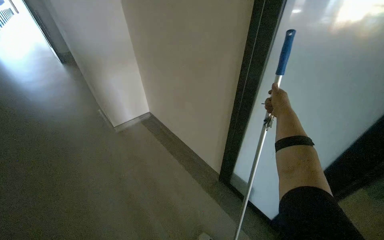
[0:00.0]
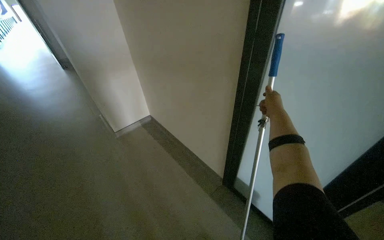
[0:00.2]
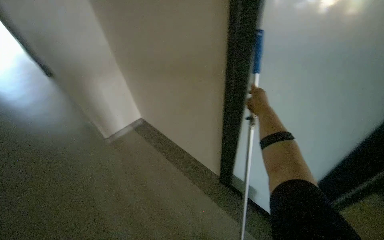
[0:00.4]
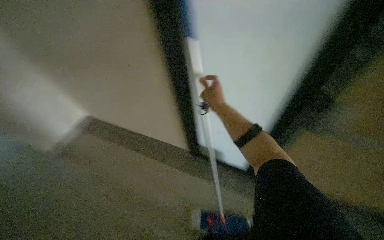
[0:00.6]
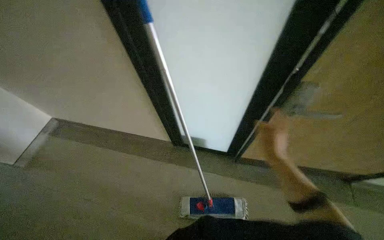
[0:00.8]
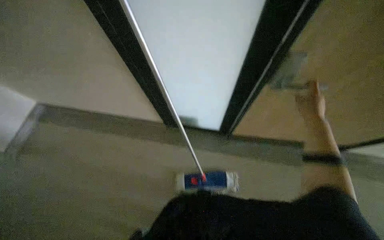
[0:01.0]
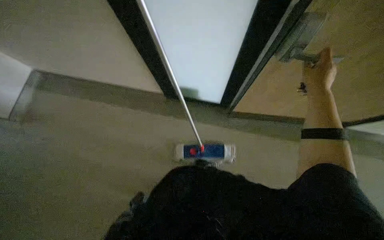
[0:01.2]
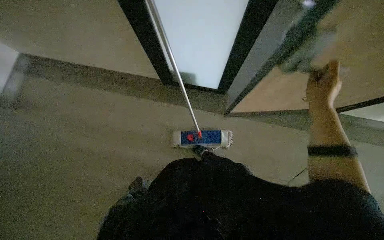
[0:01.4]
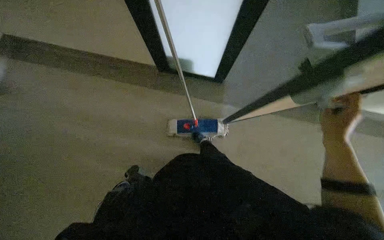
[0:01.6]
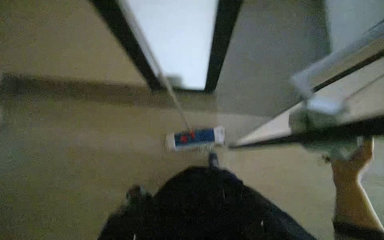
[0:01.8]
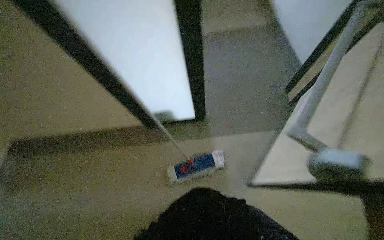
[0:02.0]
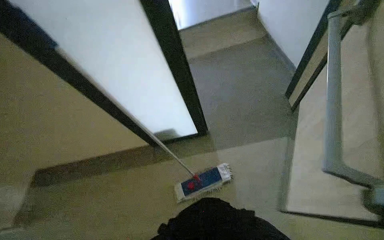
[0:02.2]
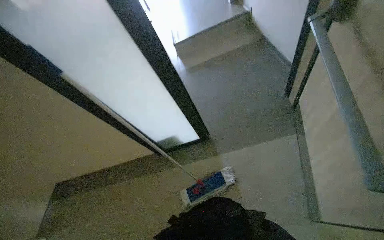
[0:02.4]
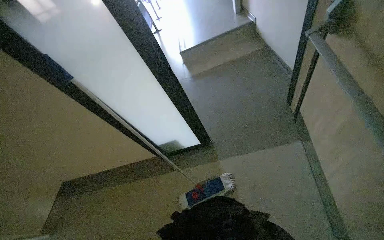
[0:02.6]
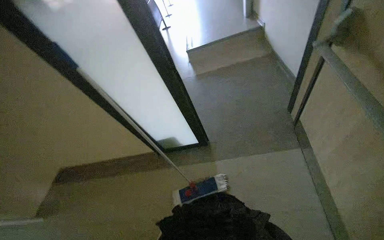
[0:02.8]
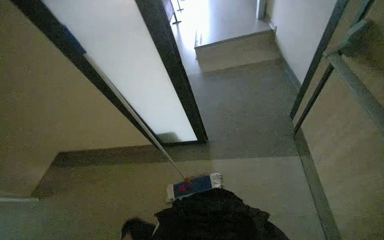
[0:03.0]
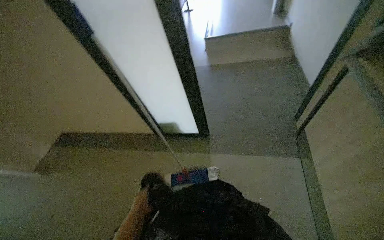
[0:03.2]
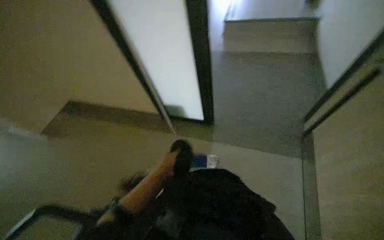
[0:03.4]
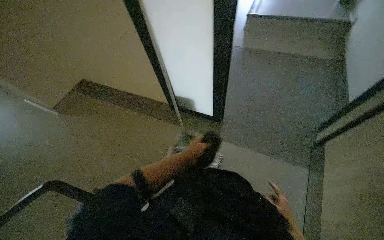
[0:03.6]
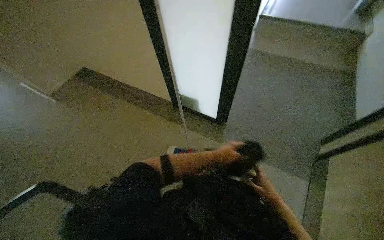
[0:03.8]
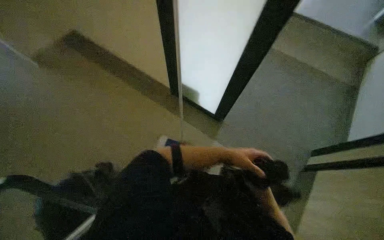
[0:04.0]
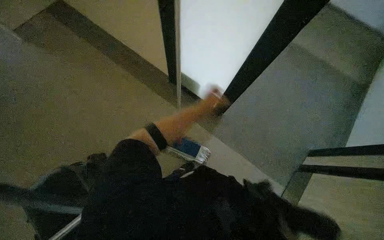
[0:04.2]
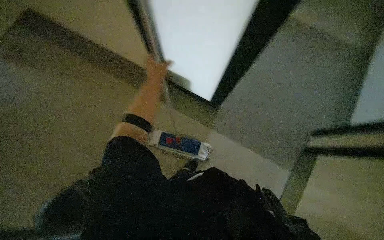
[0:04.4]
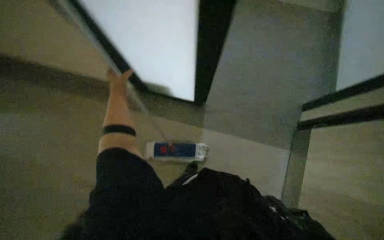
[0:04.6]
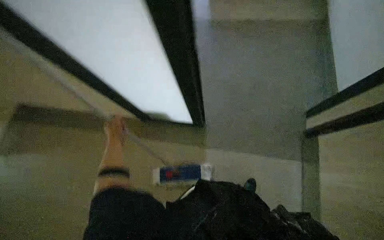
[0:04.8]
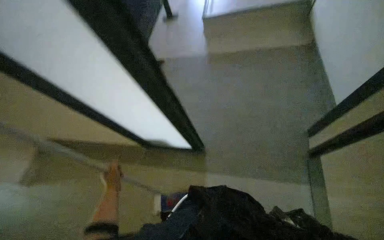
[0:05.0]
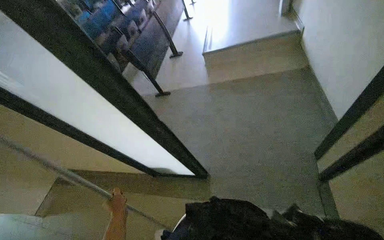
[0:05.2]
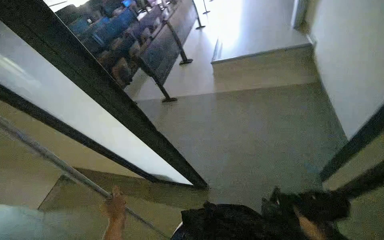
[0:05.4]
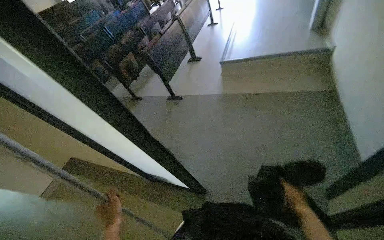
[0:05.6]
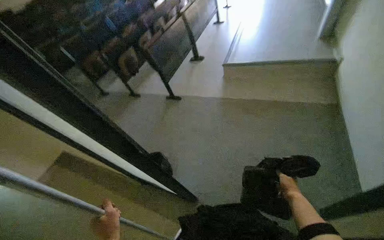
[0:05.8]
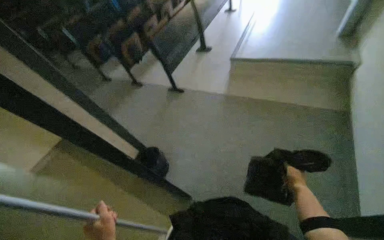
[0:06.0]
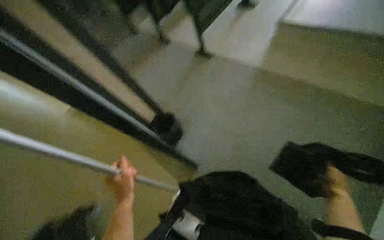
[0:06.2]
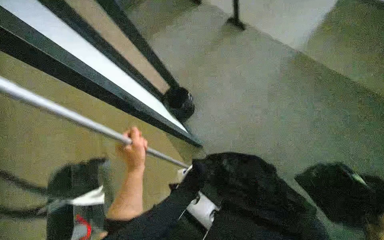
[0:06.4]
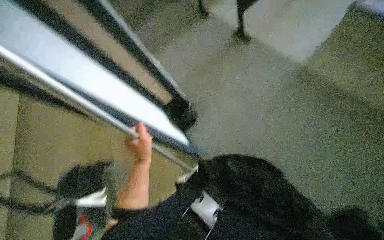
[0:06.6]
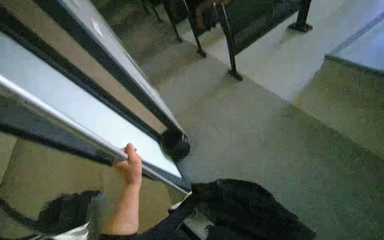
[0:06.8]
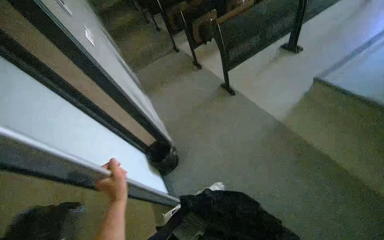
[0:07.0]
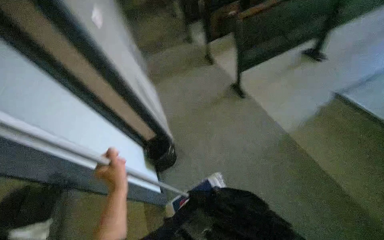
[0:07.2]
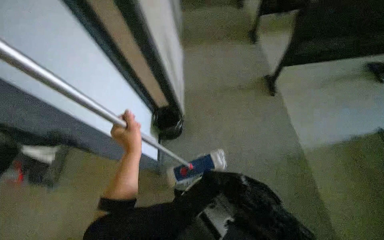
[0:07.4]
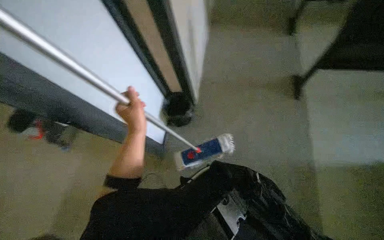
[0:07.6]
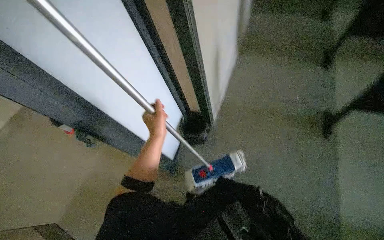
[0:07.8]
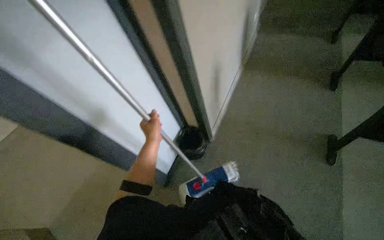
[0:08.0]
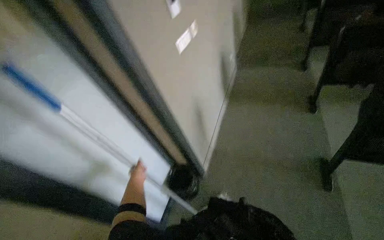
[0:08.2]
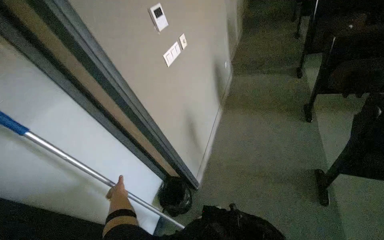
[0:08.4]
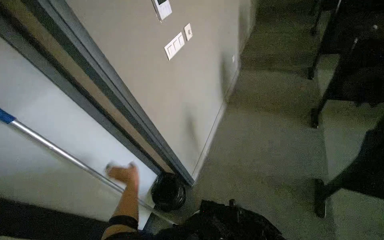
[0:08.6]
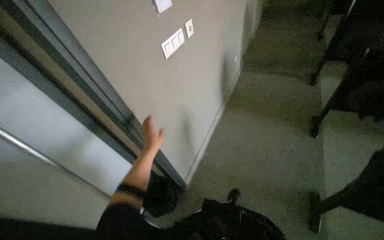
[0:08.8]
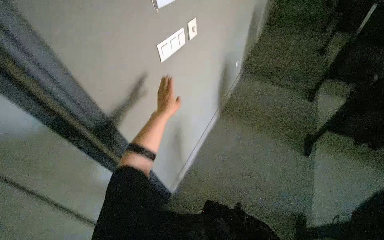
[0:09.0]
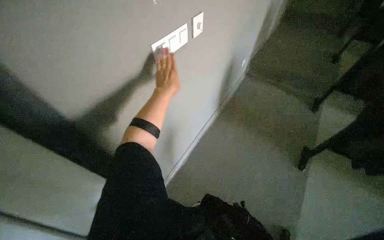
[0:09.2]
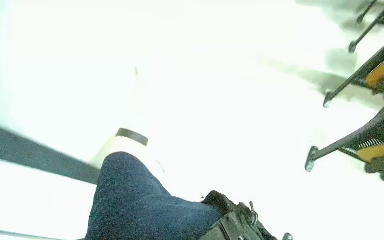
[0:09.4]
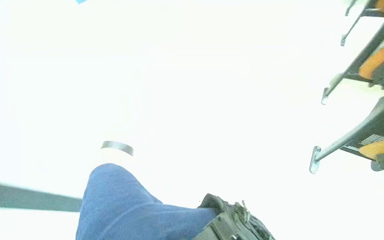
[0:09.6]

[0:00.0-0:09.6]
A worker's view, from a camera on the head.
Job: sweeping floor.
The whole recording: Cleaning floor and managing room items. The worker cleans the floor with a brush, picks up trash, operates doors, and turns on the room lights.
0:00.0 to 0:01.6: The view tips downward by approximately 25 degrees. The right hand is displaced down the picture by roughly 35 cm, and reaches roughly 20 cm to the left, then returns.
0:01.6 to 0:03.2: The camera travels about 60 cm. The view swings about 20 degrees to the left. The view tips upward by some 30 degrees.
0:04.8 to 0:06.4: The camera is carried about 50 cm. The wearer's head swings approximately 25 degrees to the left.

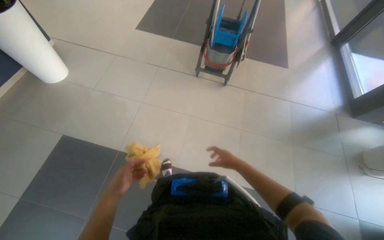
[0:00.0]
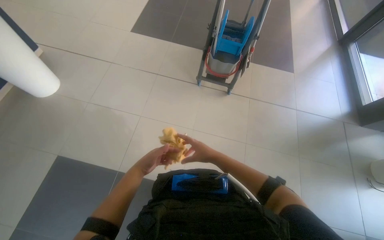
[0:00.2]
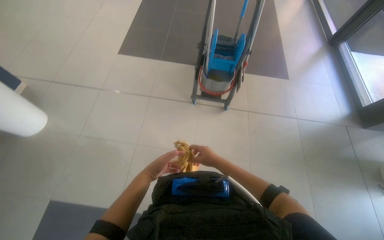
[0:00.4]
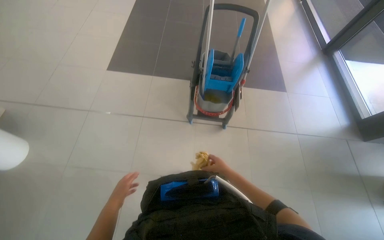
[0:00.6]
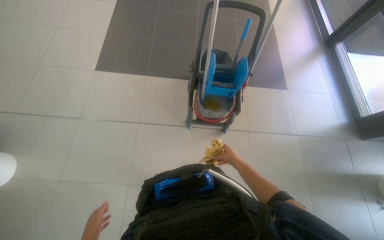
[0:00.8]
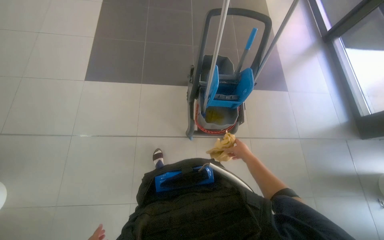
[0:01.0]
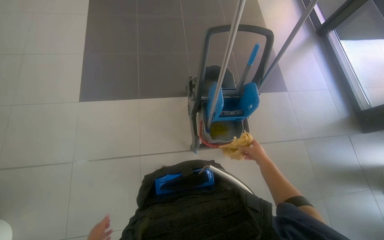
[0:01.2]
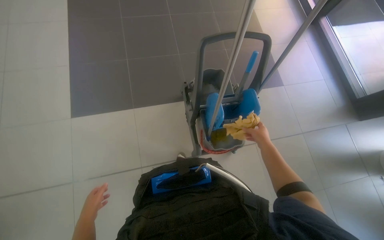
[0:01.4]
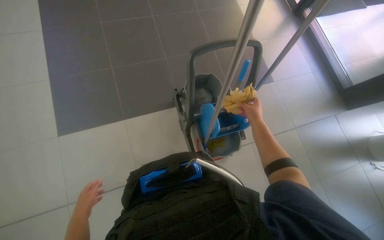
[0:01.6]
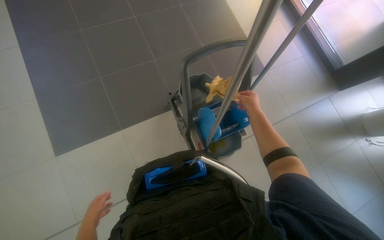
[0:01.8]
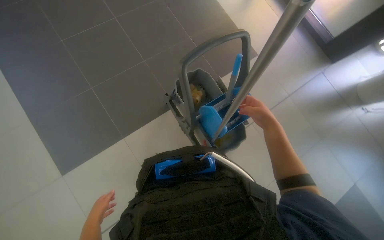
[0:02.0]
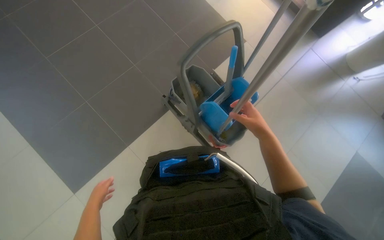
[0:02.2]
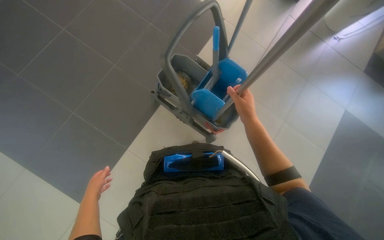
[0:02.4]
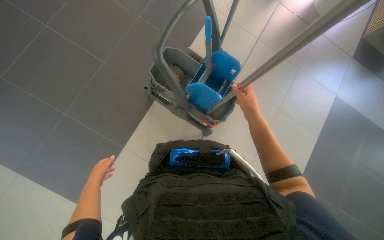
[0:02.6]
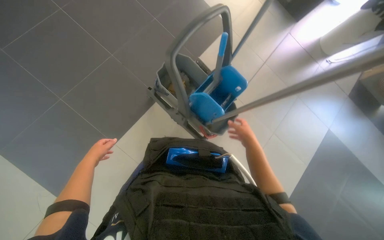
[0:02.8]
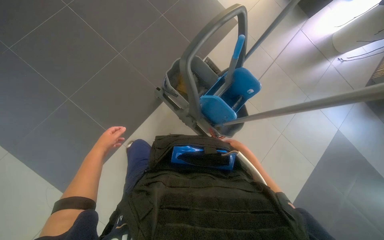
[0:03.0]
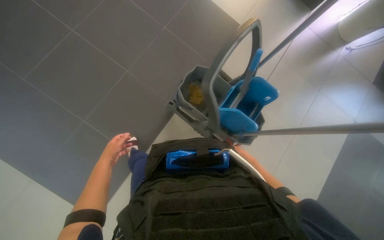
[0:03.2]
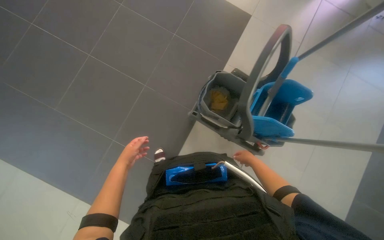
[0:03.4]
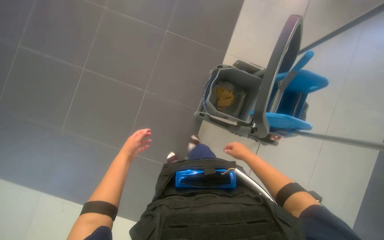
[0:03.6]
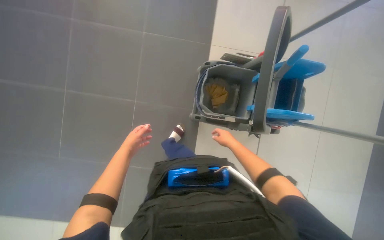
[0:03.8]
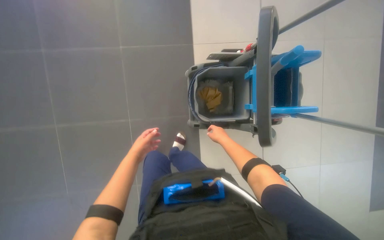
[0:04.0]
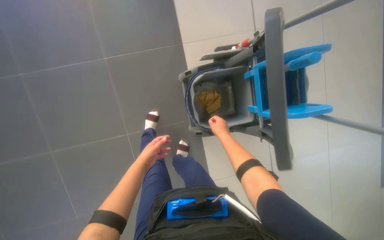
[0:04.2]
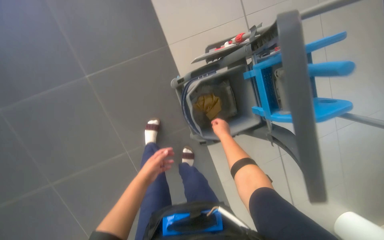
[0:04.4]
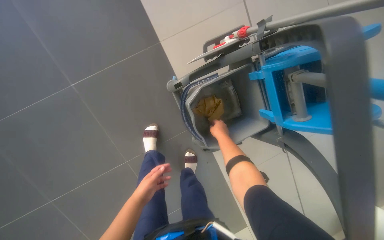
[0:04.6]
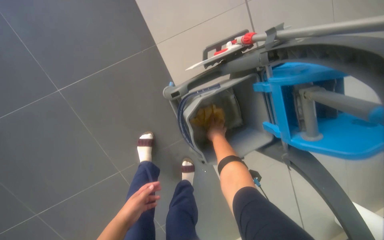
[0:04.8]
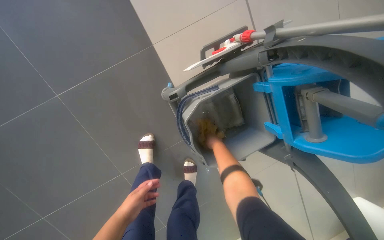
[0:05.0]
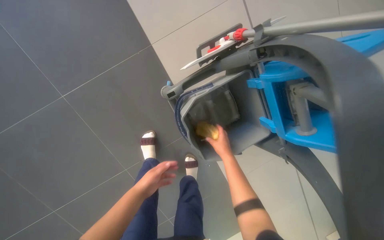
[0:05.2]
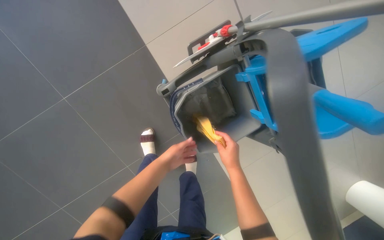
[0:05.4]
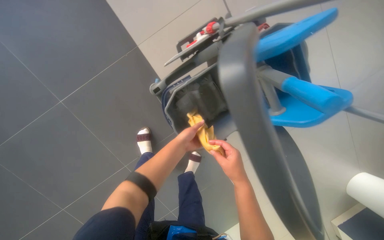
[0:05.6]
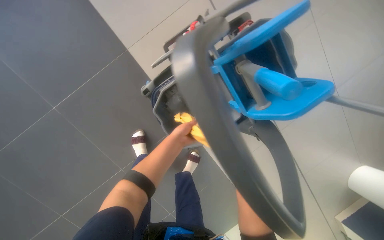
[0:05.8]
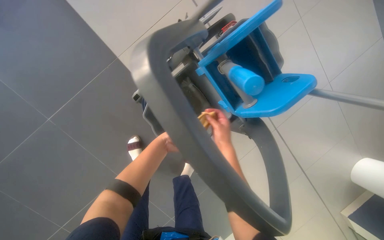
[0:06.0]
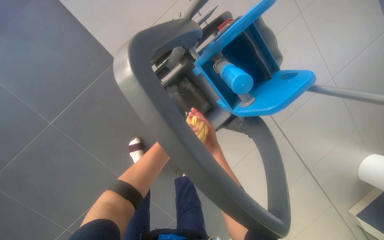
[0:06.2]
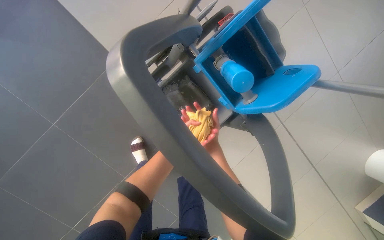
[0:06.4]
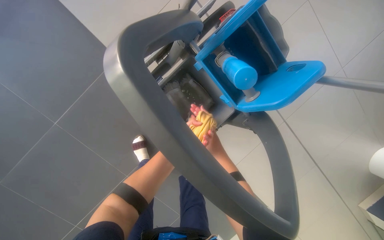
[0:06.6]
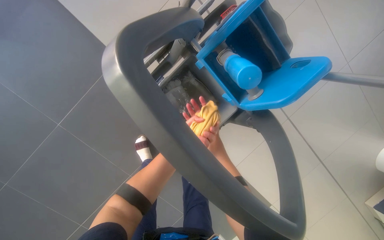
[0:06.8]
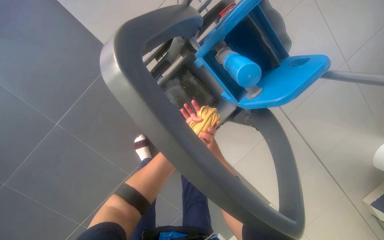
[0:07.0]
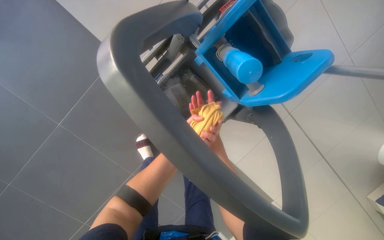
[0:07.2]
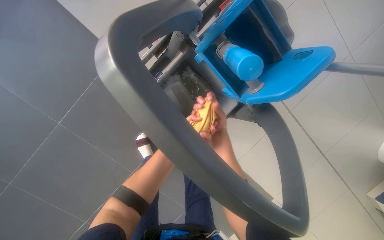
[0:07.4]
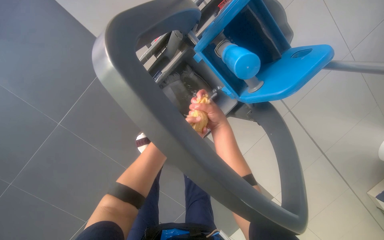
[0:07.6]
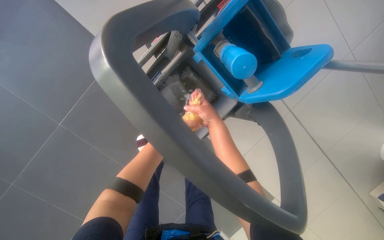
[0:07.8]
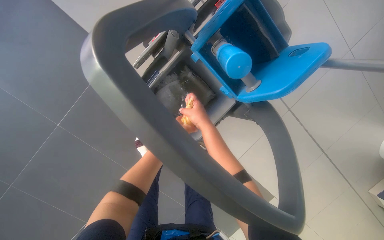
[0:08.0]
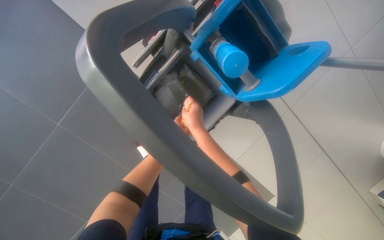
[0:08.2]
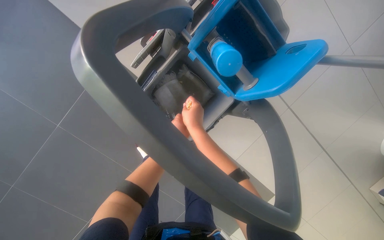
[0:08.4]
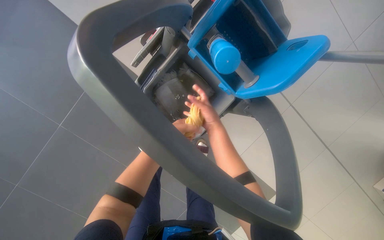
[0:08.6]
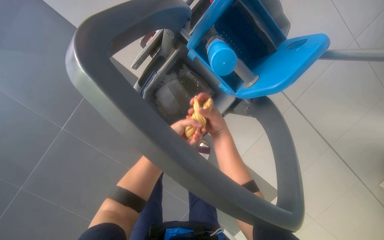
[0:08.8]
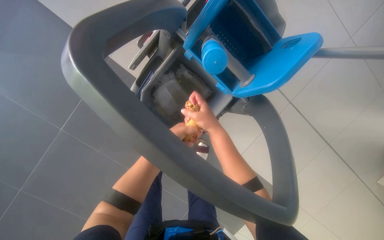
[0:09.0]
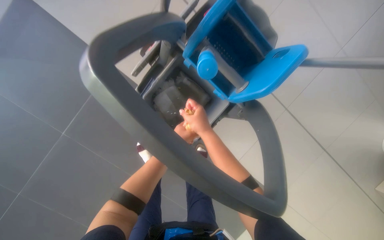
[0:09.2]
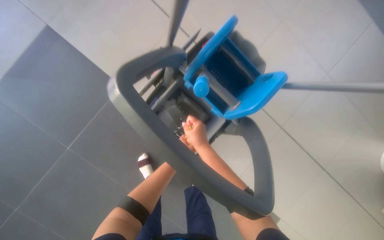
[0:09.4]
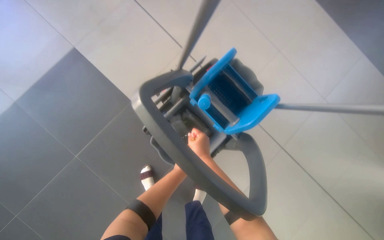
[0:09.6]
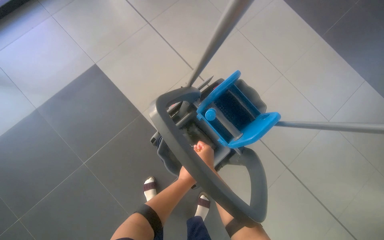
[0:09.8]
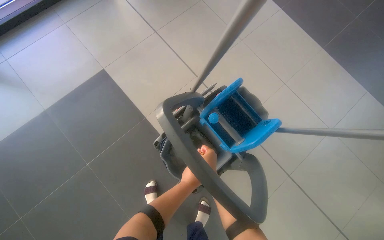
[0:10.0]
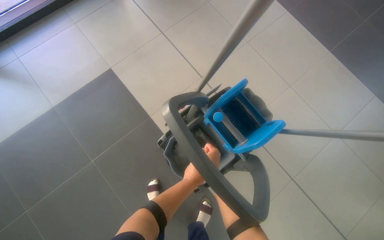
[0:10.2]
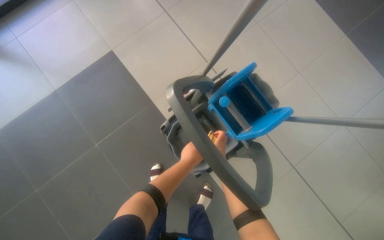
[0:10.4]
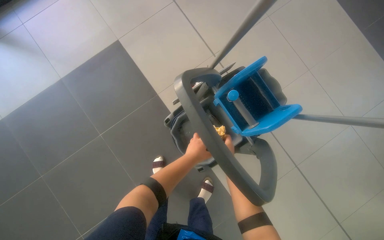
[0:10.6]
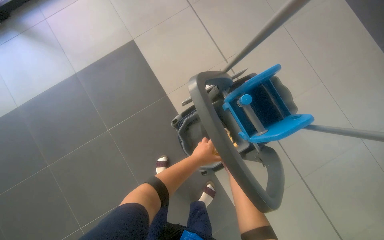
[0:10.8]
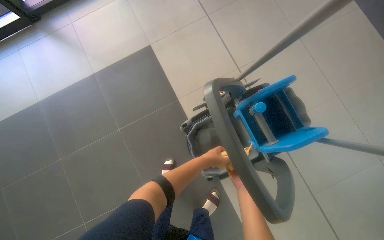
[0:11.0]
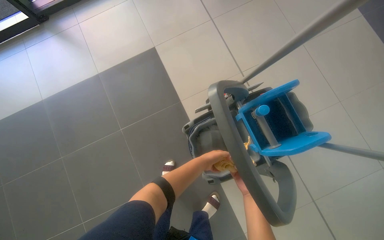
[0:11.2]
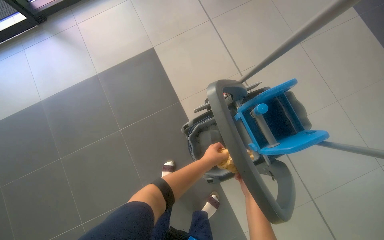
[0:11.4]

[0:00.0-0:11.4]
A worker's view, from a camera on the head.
Job: preparing cleaning supplies.
The whole recording: Preparing mop for cleaning. The worker prepares the mop for cleaning by wringing a cloth and attaching a mop head.
0:01.4 to 0:02.8: The head rotates approximately 40 degrees to the right.
0:02.8 to 0:04.2: The camera travels some 50 cm. The scene turns about 30 degrees counterclockwise in the picture.
0:04.2 to 0:05.6: The left hand goes some 30 cm up the picture and to the right.
0:05.6 to 0:07.2: The right hand swings nearer and farther, roughly 20 cm each way, with 3 reversals.
0:07.2 to 0:08.6: The right hand reaches about 15 cm nearer to the camera, then returns.
0:08.6 to 0:10.0: The view tilts approximately 25 degrees upward. The right hand swings nearer and farther, roughly 20 cm each way, with 2 reversals.
0:10.0 to 0:11.4: The right hand goes nearer and farther, some 20 cm each way, reversing 4 times.
